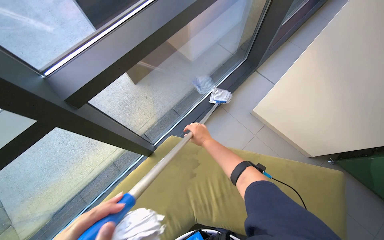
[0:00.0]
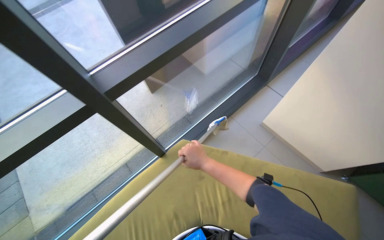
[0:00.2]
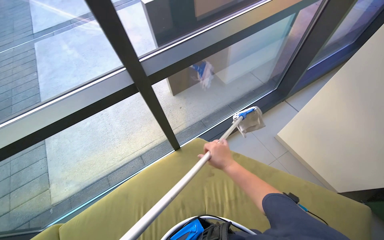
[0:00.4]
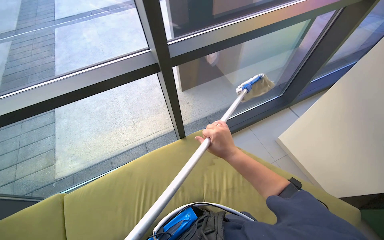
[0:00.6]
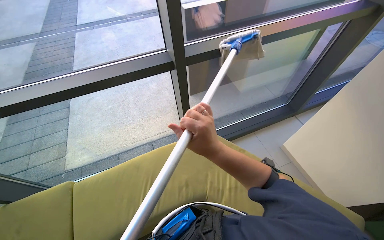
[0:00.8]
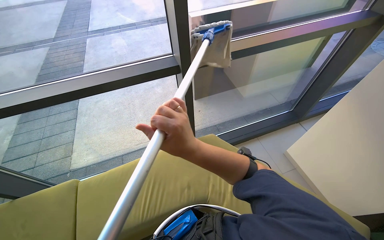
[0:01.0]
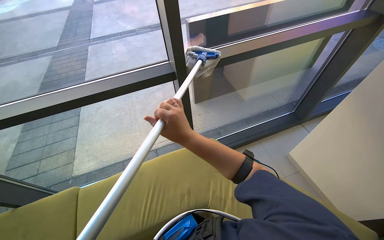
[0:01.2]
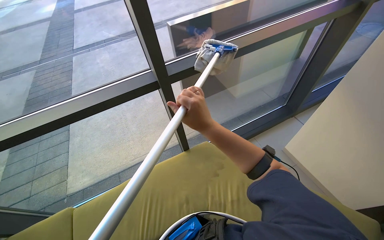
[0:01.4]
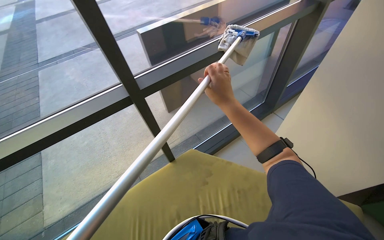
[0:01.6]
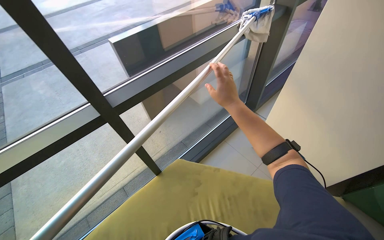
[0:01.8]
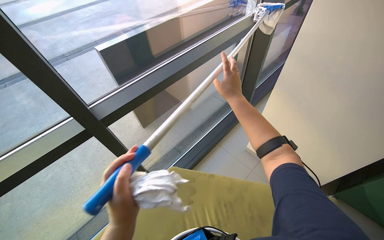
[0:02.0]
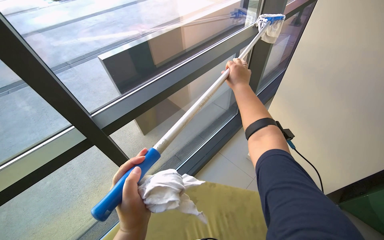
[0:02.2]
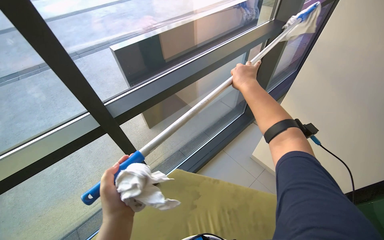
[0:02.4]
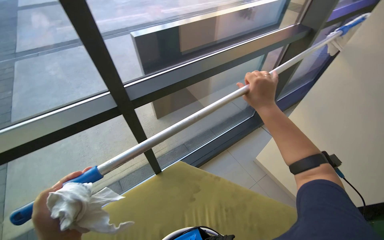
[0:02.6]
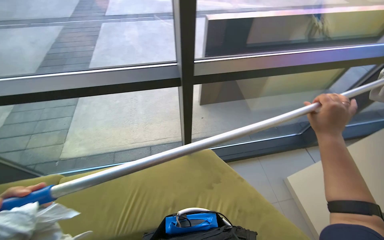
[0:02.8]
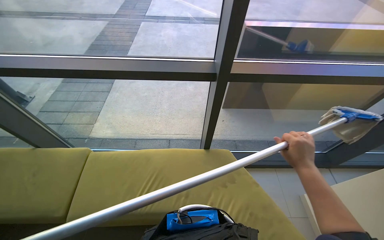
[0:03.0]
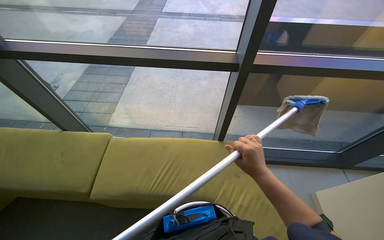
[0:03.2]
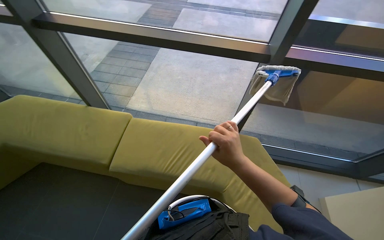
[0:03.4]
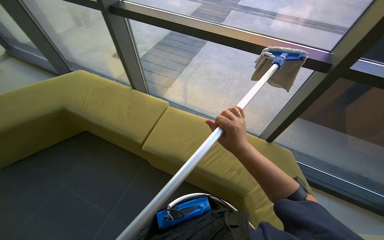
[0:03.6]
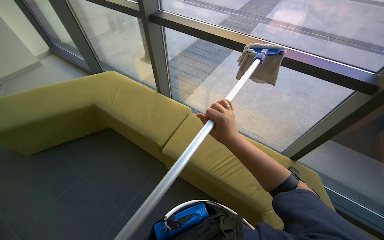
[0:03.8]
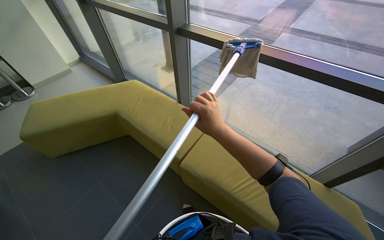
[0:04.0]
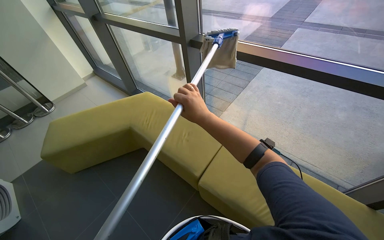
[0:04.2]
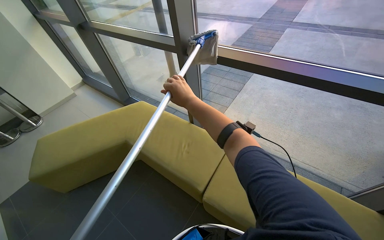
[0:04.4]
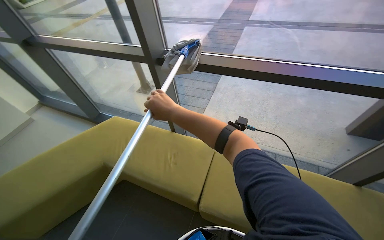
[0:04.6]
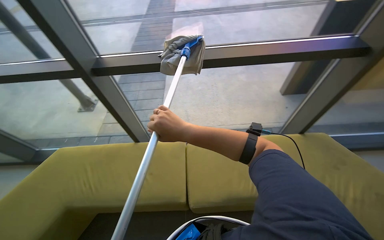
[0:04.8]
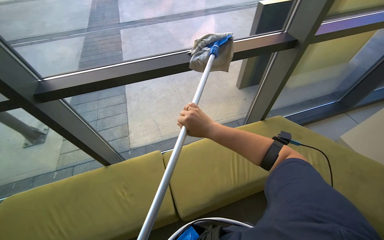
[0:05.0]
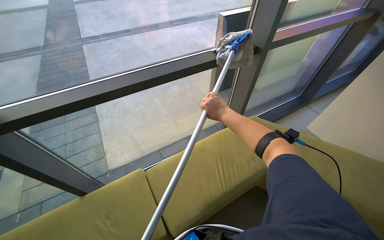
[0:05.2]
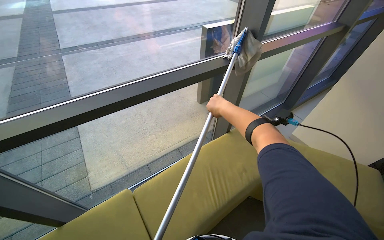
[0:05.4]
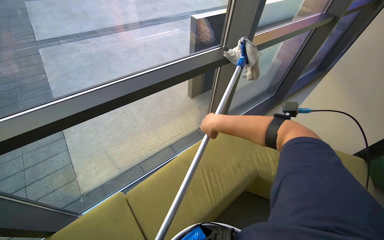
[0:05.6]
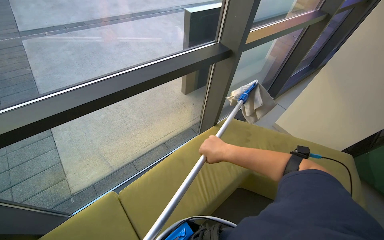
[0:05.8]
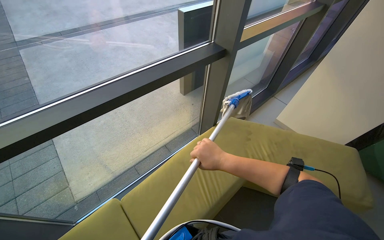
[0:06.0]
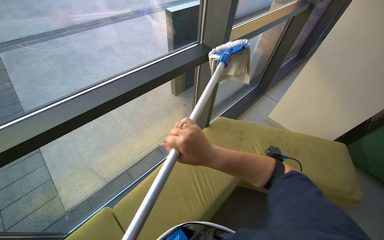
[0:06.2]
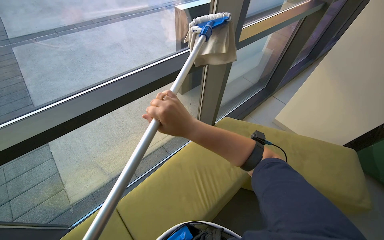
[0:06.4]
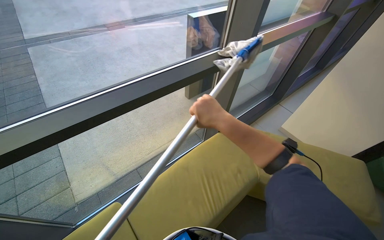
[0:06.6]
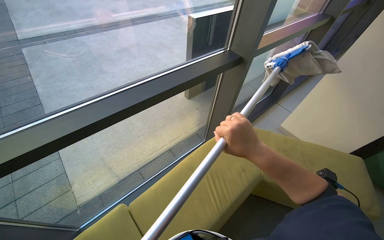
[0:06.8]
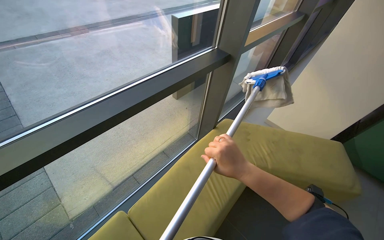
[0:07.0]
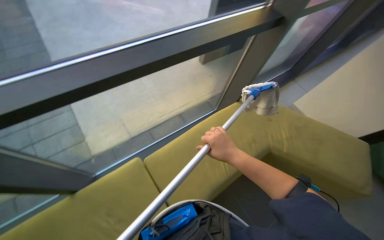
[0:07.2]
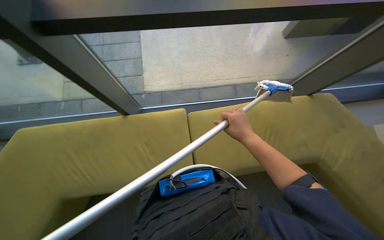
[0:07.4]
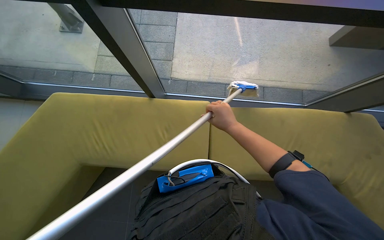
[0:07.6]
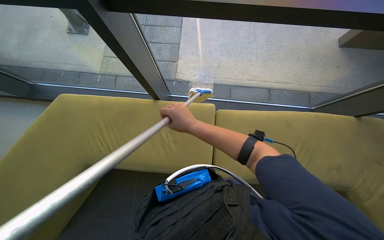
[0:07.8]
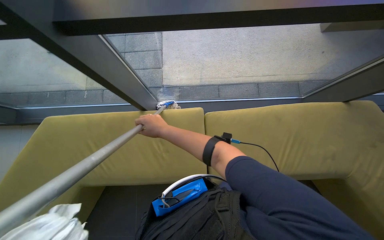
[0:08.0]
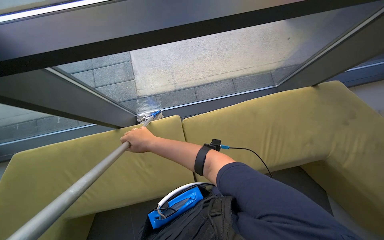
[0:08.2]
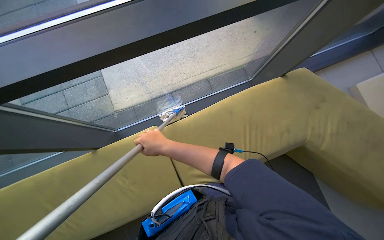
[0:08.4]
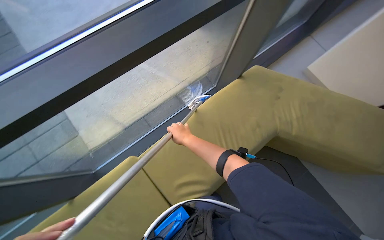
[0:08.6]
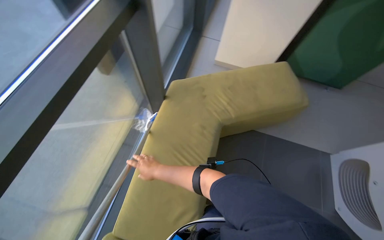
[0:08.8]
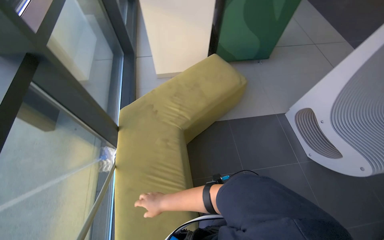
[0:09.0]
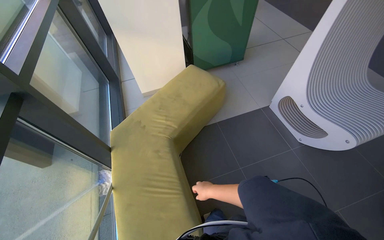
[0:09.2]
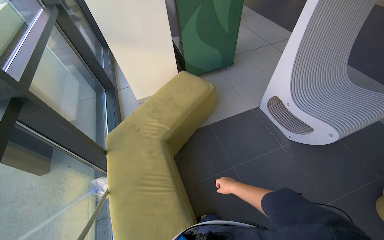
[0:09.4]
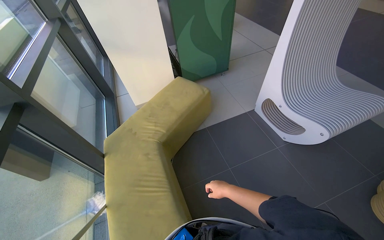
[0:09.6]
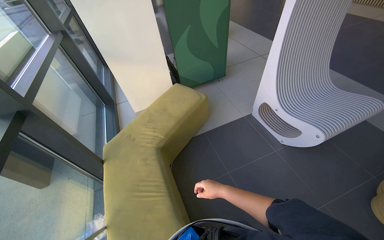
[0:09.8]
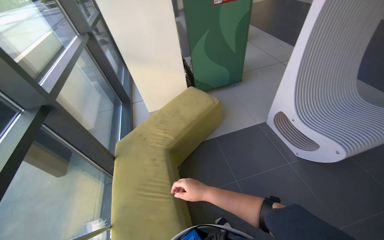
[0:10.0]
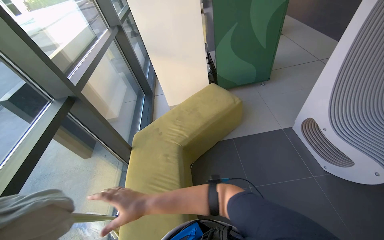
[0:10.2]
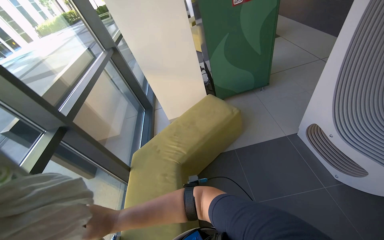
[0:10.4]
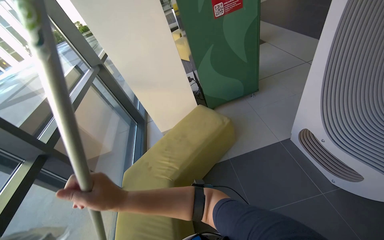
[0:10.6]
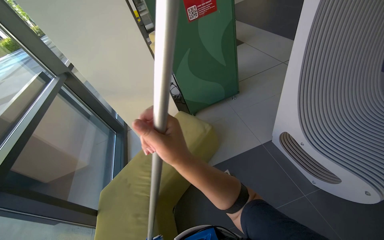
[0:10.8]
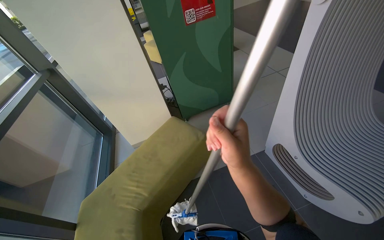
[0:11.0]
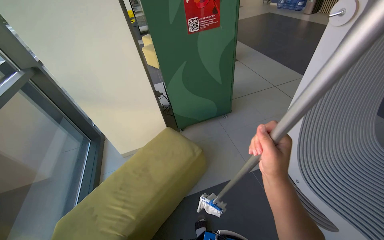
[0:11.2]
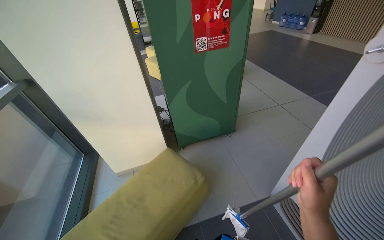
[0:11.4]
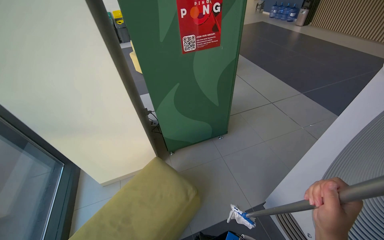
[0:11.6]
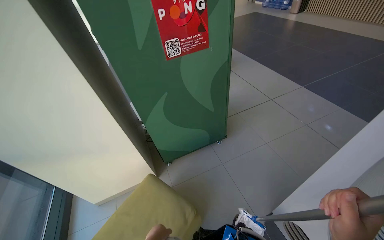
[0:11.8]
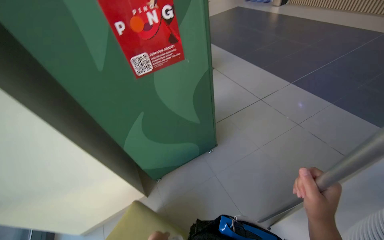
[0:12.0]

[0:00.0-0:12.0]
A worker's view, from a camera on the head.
Job: cleaning windows.
The whole recording: Cleaning glass windows. The worker cleans the large glass windows with a long-handled cleaning tool.
0:00.0 to 0:01.6: The wearer looks roughly 15 degrees further upward.
0:01.6 to 0:03.0: The wearer's head swings approximately 35 degrees to the left.
0:03.0 to 0:04.4: The camera is carried approximately 60 cm. The wearer's head swings approximately 35 degrees to the left.
0:04.4 to 0:06.0: The wearer's head swings about 75 degrees to the right.
0:06.0 to 0:07.6: The wearer looks about 50 degrees further to the left. The wearer looks roughly 25 degrees further downward.
0:07.6 to 0:09.0: The head turns to the right by roughly 85 degrees. The camera pitches upward, by some 15 degrees.
0:09.0 to 0:10.4: The camera travels to the right, some 40 cm. The view swings approximately 15 degrees to the left. The view tilts about 15 degrees upward.
0:10.4 to 0:12.0: The camera is carried approximately 1 m. The head rotates roughly 20 degrees to the right.

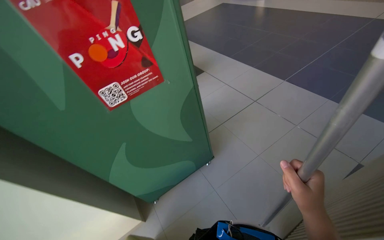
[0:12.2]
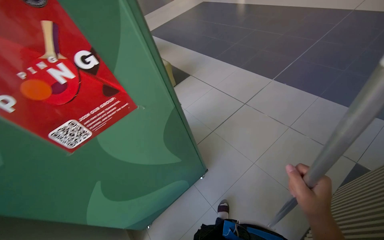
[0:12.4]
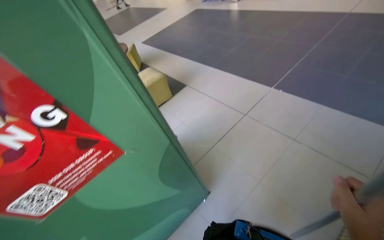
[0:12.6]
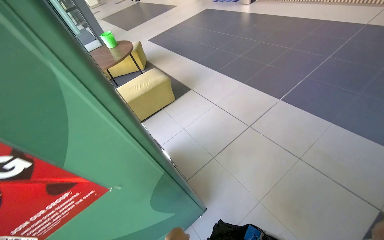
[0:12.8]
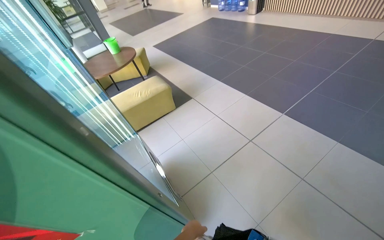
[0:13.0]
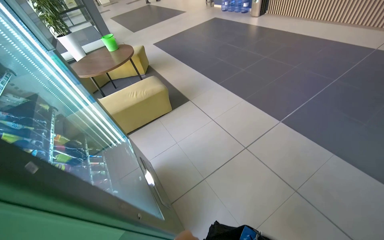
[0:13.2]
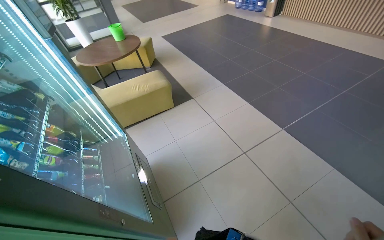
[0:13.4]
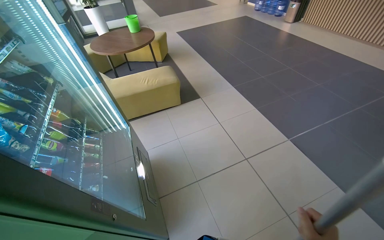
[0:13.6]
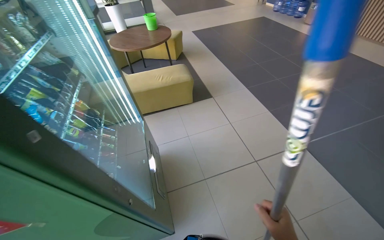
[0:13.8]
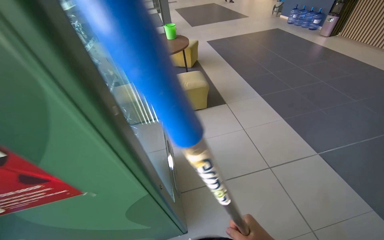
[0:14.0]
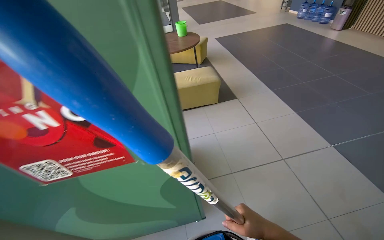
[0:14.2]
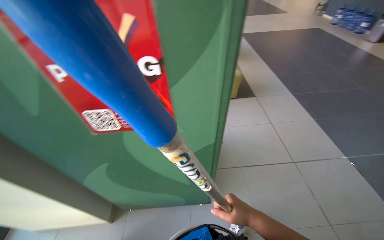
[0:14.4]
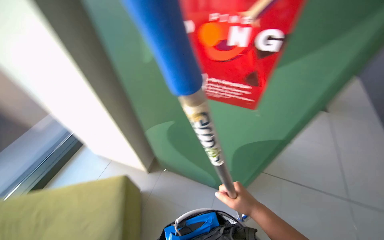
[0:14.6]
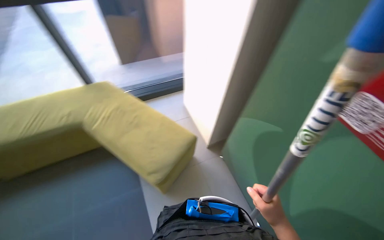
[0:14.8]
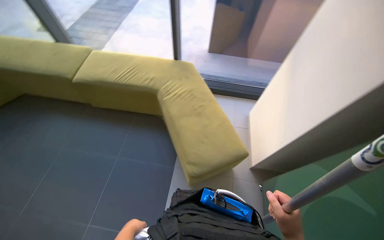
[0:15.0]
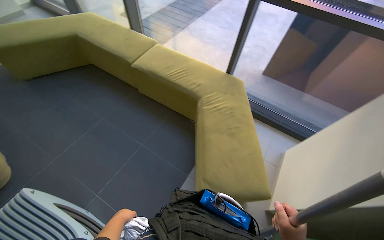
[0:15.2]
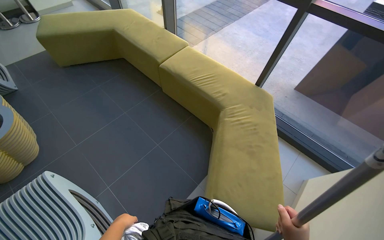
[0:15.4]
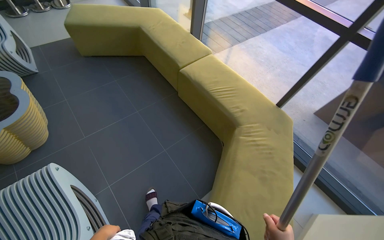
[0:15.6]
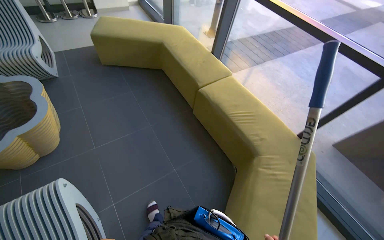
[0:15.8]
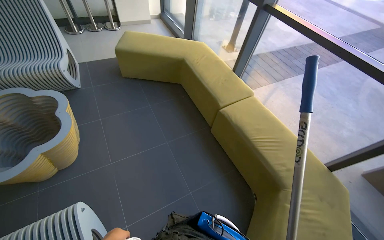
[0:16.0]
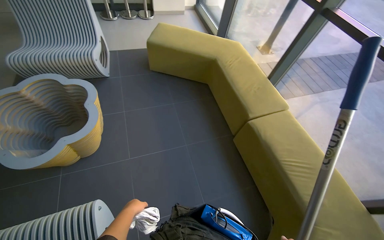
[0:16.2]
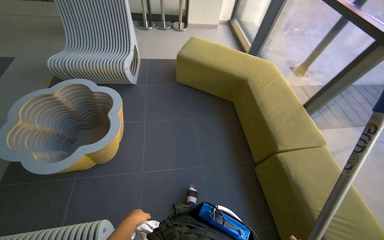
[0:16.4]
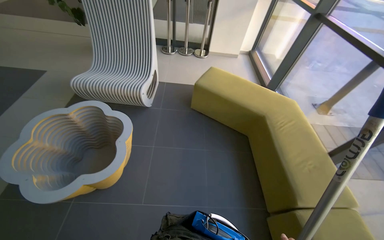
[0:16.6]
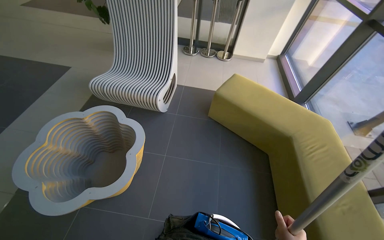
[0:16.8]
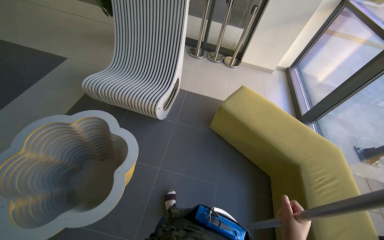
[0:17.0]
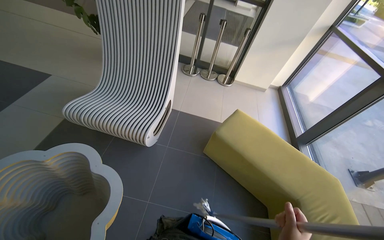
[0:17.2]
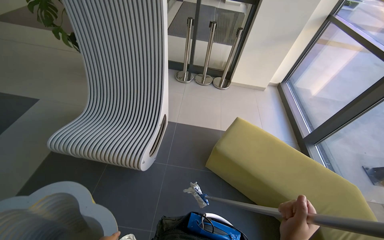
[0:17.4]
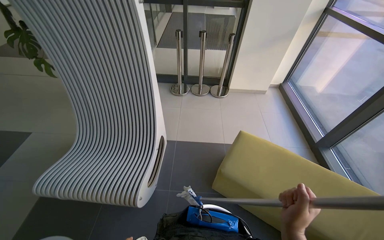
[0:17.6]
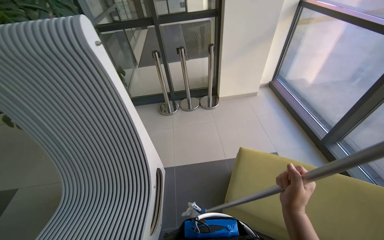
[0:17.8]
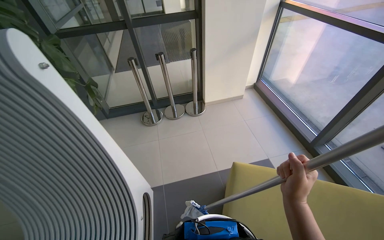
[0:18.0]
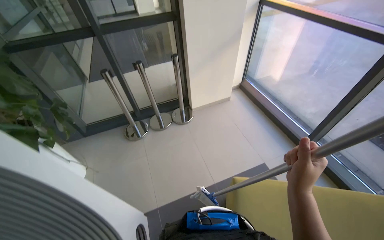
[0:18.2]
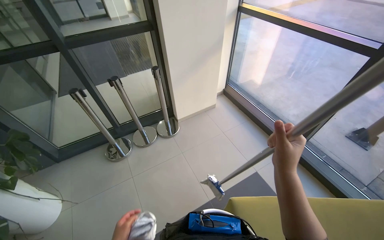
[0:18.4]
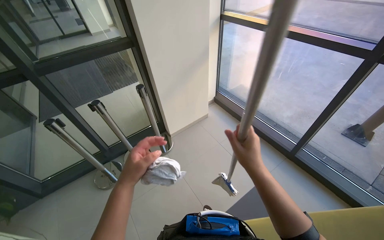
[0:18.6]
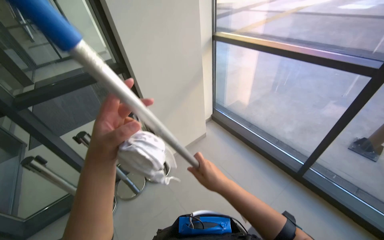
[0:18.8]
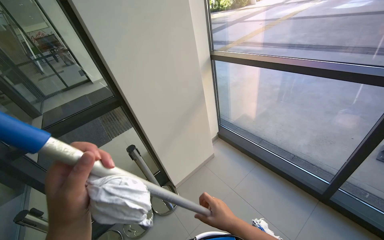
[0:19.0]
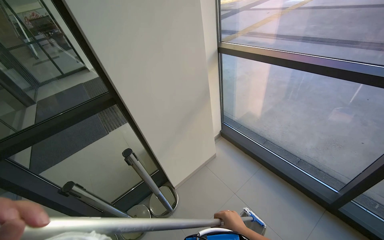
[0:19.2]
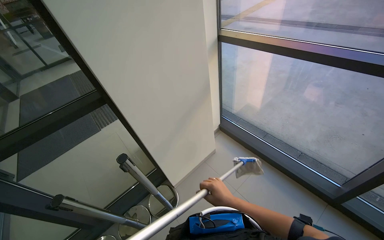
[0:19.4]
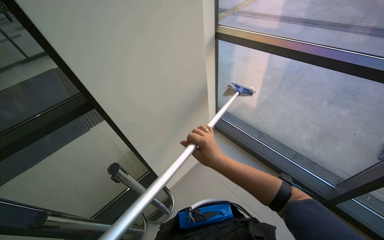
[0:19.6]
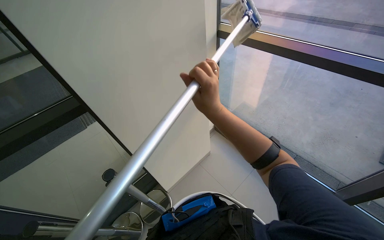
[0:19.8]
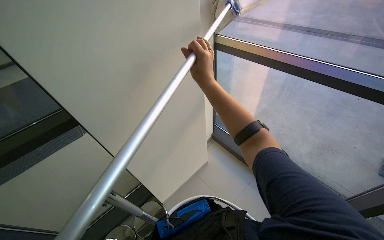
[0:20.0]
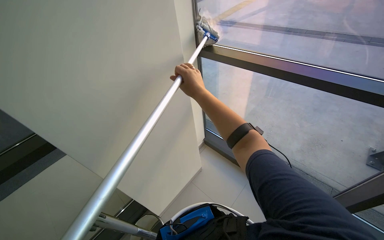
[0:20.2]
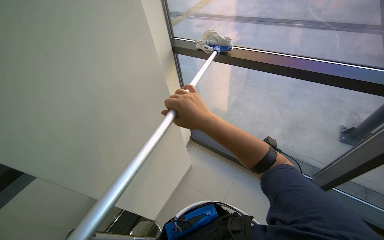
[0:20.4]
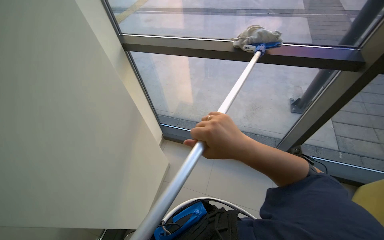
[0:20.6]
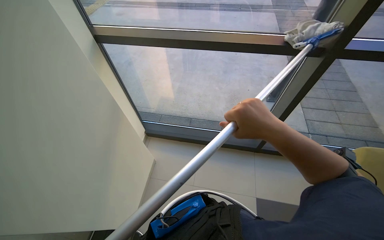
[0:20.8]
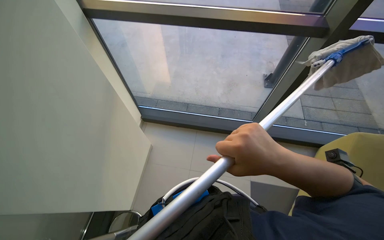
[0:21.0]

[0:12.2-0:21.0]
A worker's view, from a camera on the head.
Job: cleaning windows.
The whole recording: Cleaning glass windows. The worker cleans the large glass windows with a long-handled cleaning tool.
0:12.2 to 0:13.6: The camera is carried some 80 cm.
0:13.6 to 0:15.2: The camera is carried roughly 90 cm. The wearer's head swings approximately 145 degrees to the left.
0:15.2 to 0:16.6: The camera travels approximately 1 m. The wearer looks approximately 60 degrees further to the left. The wearer looks about 15 degrees further upward.
0:16.6 to 0:18.0: The camera travels approximately 1.5 m.
0:18.0 to 0:19.6: The head travels some 1 m. The head turns to the right by approximately 30 degrees.
0:19.6 to 0:21.0: The right hand shifts some 25 cm nearer to the camera and to the right, and travels up the picture and back again, approximately 20 cm each way.
